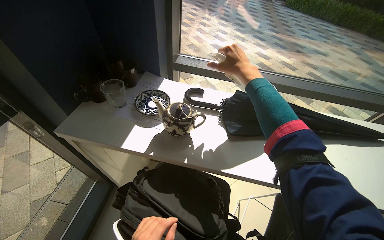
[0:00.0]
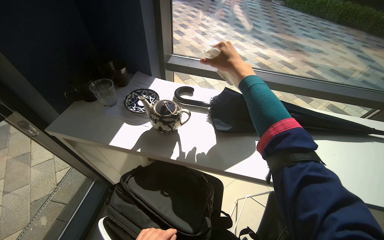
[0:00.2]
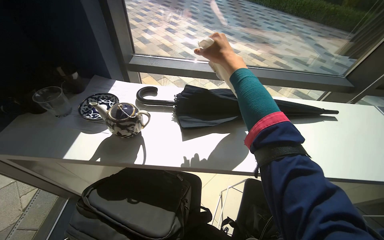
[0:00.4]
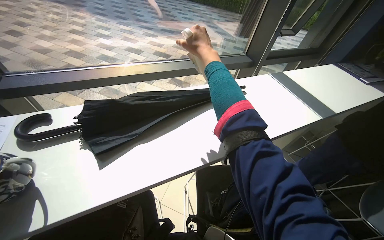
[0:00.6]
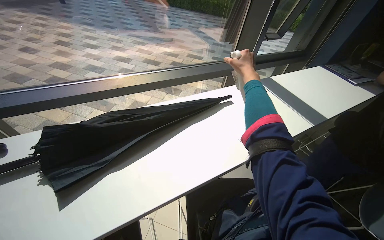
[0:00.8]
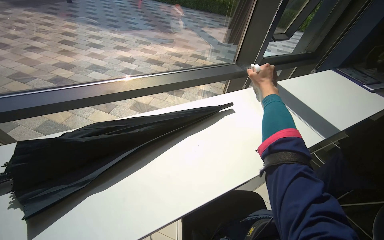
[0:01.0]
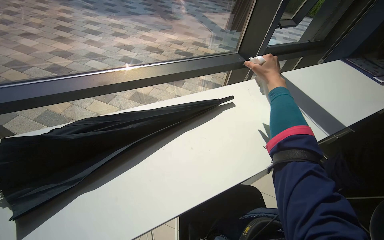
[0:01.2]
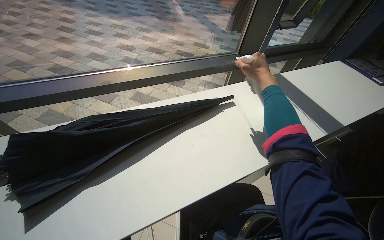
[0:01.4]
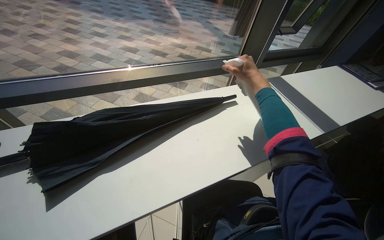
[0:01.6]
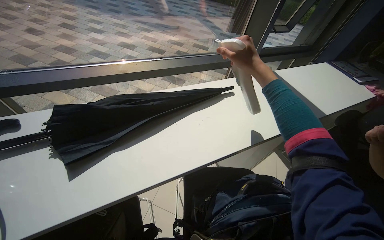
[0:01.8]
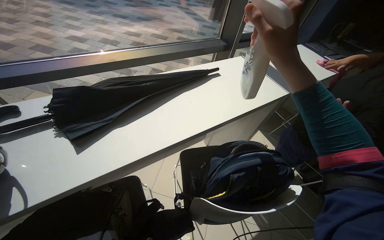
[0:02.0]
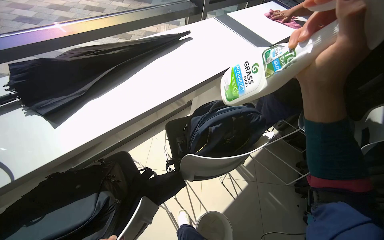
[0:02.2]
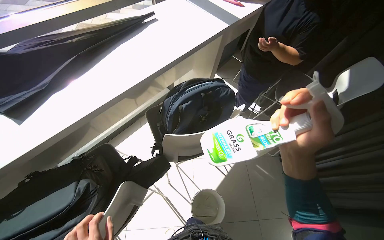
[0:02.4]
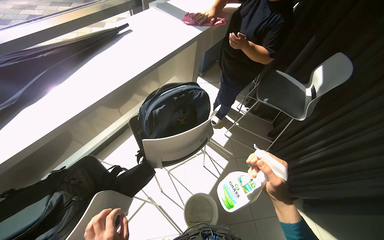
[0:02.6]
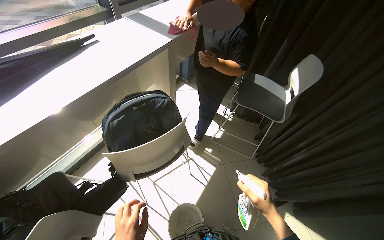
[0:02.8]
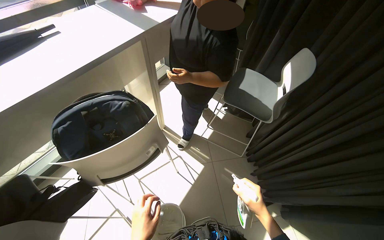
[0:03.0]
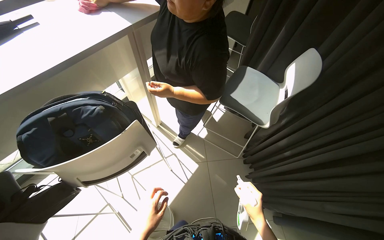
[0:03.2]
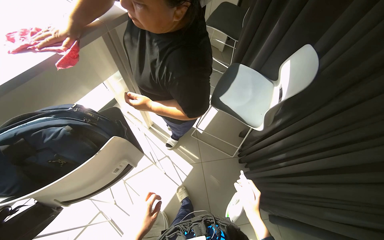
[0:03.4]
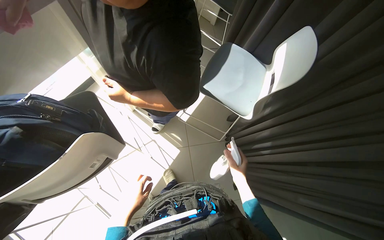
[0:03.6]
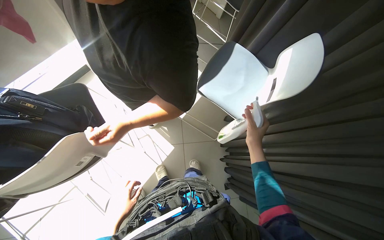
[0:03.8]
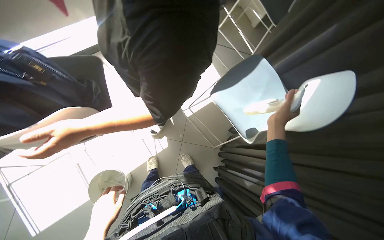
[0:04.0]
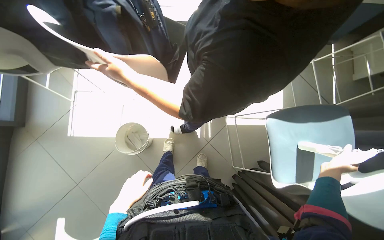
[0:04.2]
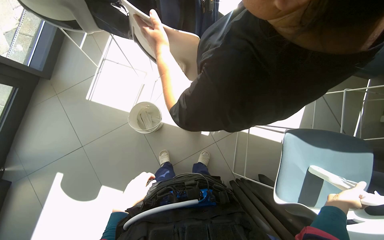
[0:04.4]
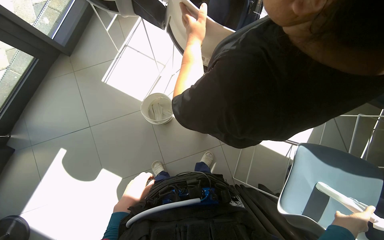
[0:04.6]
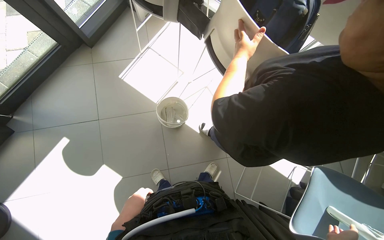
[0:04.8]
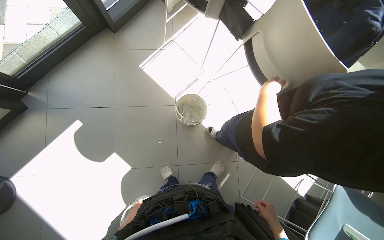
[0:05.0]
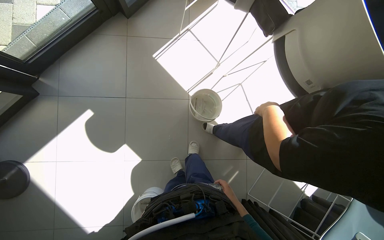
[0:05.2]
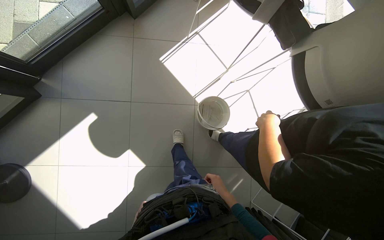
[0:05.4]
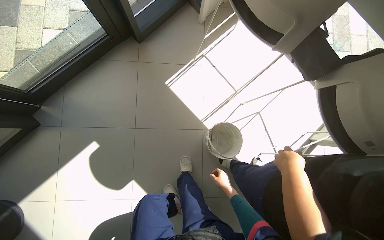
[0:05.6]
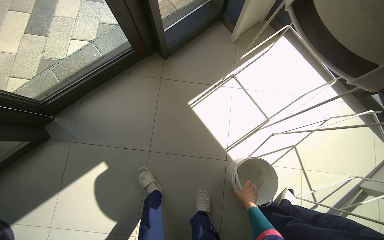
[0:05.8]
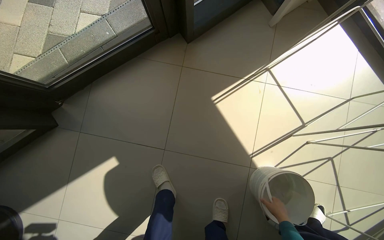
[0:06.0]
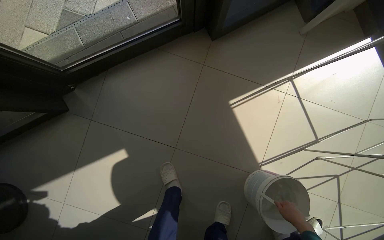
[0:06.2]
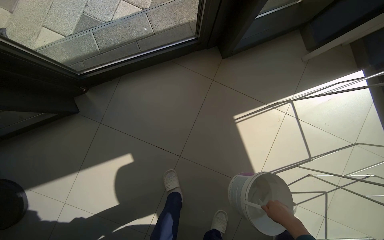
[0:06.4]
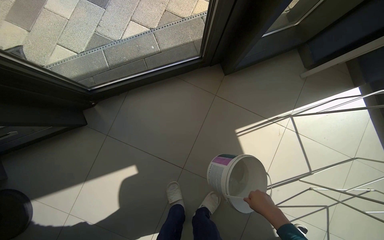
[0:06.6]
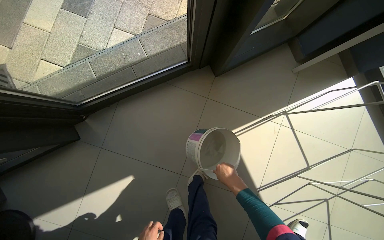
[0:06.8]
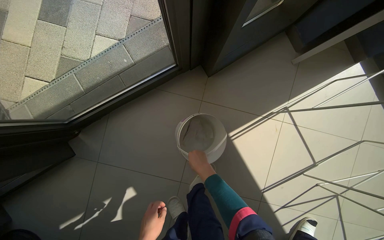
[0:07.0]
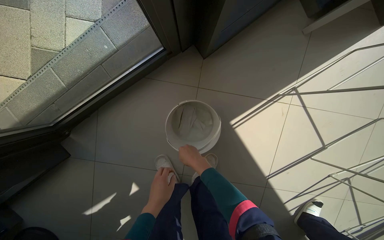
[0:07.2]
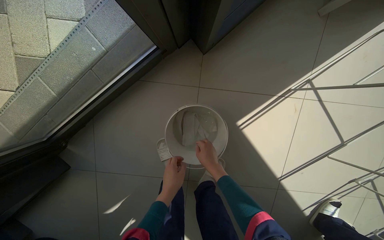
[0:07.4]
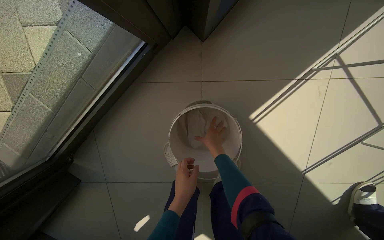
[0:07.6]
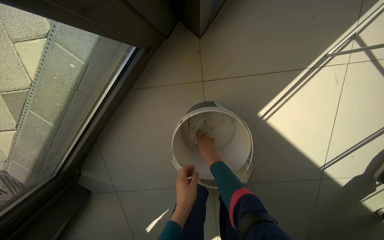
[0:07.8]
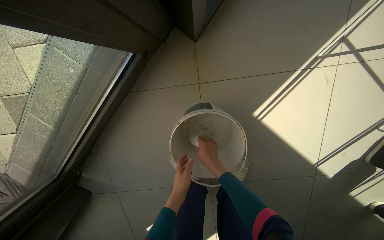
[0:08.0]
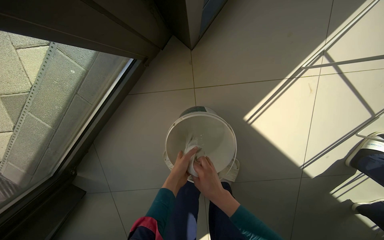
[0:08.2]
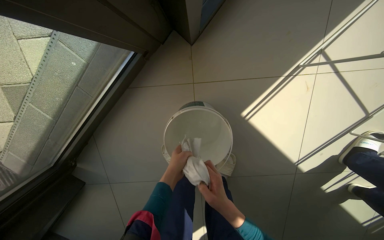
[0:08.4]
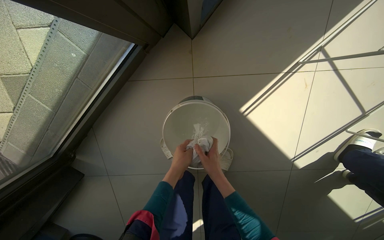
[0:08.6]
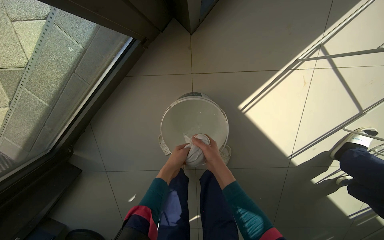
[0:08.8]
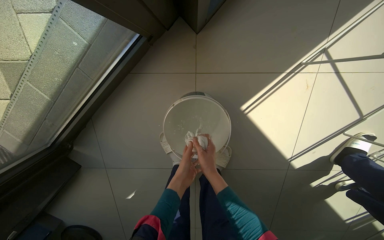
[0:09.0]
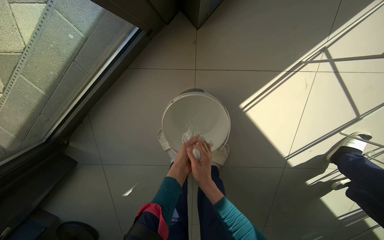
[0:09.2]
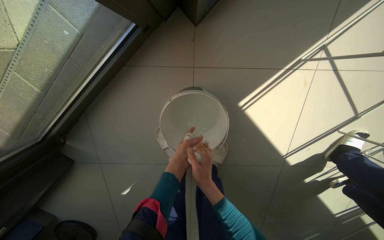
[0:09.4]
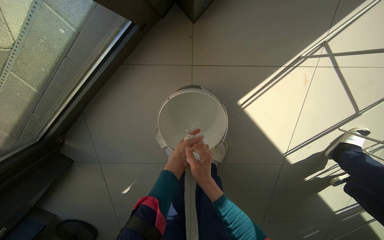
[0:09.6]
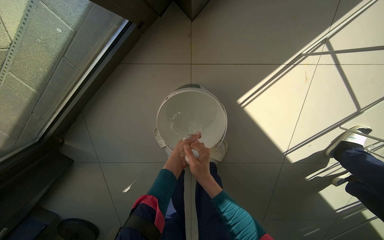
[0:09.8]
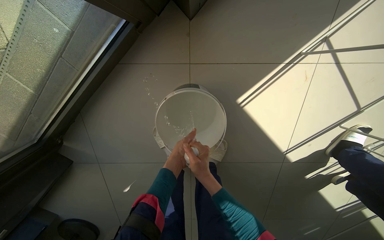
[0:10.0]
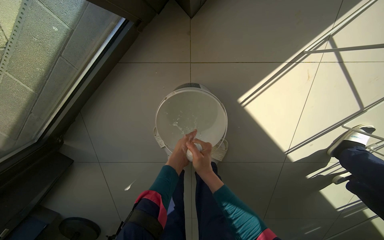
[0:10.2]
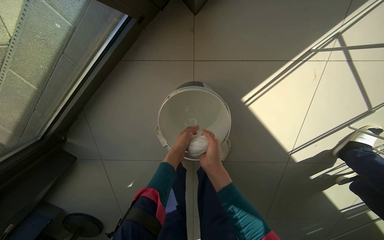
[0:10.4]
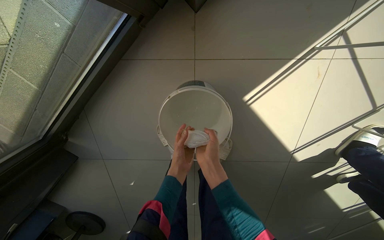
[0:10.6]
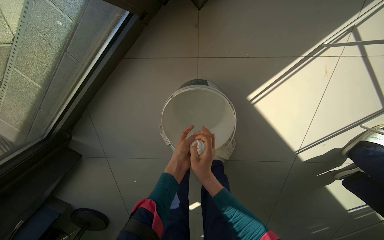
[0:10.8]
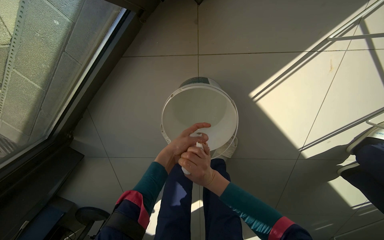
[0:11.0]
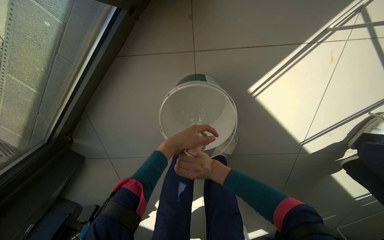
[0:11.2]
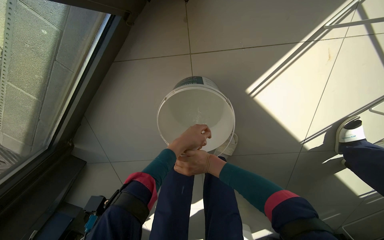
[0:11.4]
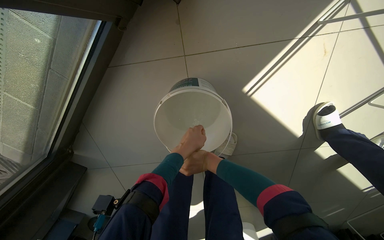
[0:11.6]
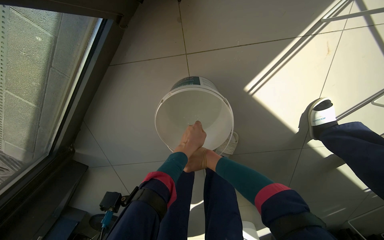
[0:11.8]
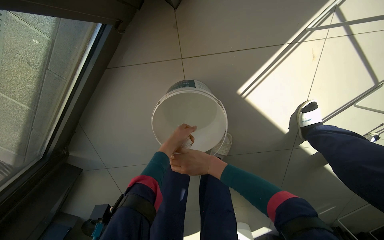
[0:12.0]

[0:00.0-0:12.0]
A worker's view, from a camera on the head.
Job: cleaning windows.
The whole recording: Cleaning window area. The worker picks up a spray bottle, adjusts the window blinds, sprays the window frames, and wipes them with a cloth.
0:00.0 to 0:01.6: The camera is carried approximately 40 cm. The wearer's head swings roughly 35 degrees to the right.
0:01.6 to 0:03.0: The camera is carried some 60 cm. The head rotates approximately 30 degrees to the right.
0:03.0 to 0:04.4: The head rotates about 70 degrees to the left. The wearer looks roughly 20 degrees further downward.
0:04.4 to 0:06.0: The wearer moves about 1 m. The scene turns about 40 degrees clockwise in the picture.
0:06.0 to 0:07.6: The head travels approximately 60 cm. The view tips downward by about 20 degrees.
0:07.6 to 0:09.0: The right hand shifts approximately 15 cm nearer to the camera and down the picture.

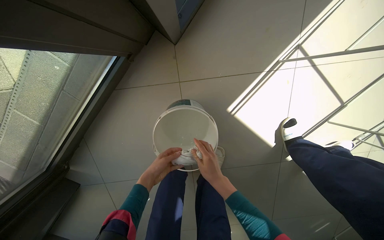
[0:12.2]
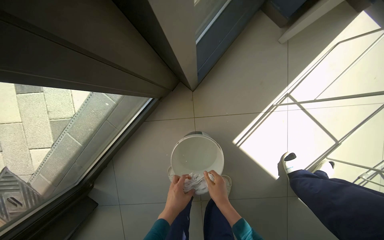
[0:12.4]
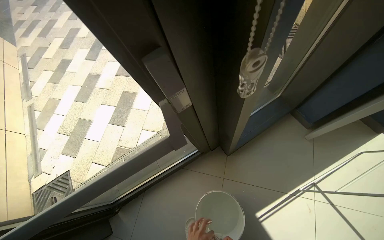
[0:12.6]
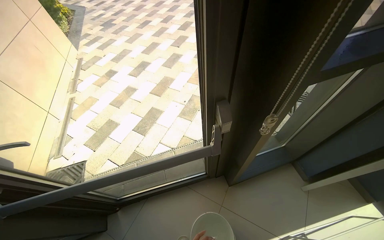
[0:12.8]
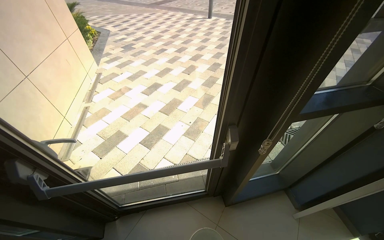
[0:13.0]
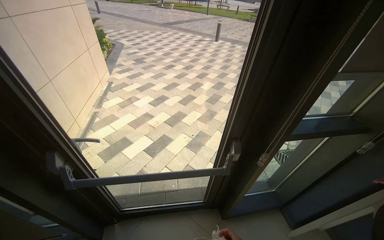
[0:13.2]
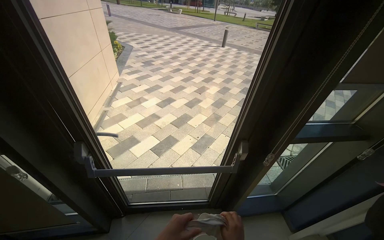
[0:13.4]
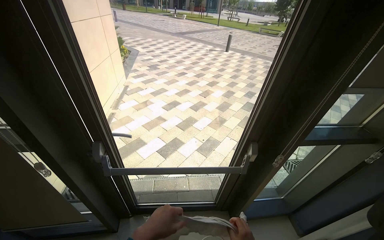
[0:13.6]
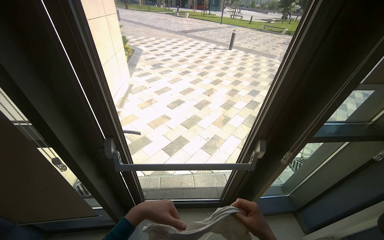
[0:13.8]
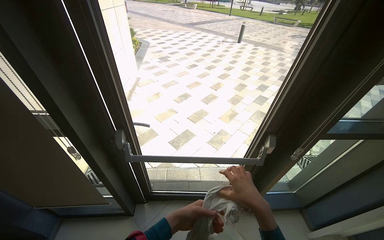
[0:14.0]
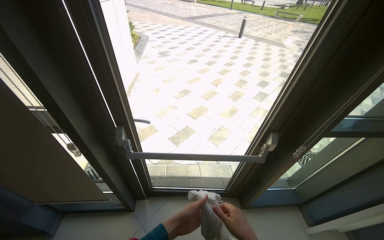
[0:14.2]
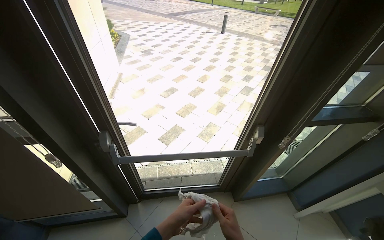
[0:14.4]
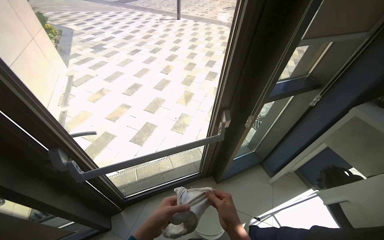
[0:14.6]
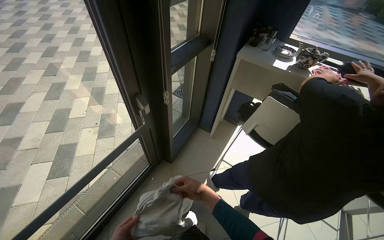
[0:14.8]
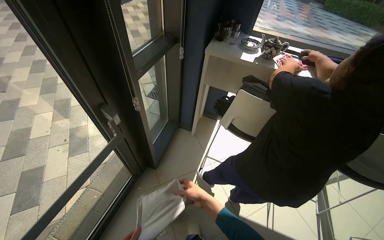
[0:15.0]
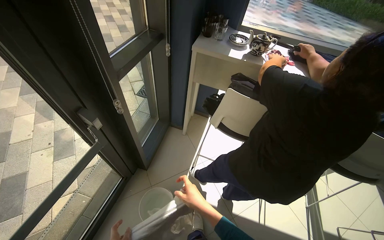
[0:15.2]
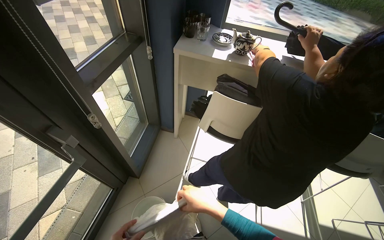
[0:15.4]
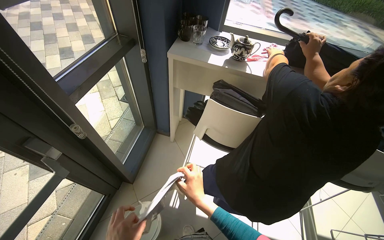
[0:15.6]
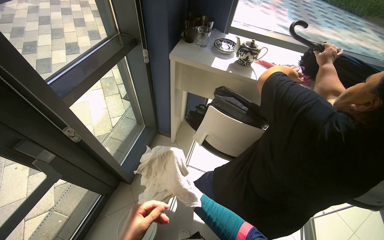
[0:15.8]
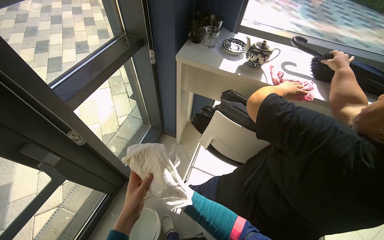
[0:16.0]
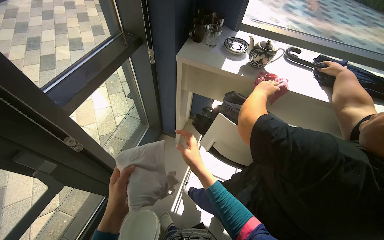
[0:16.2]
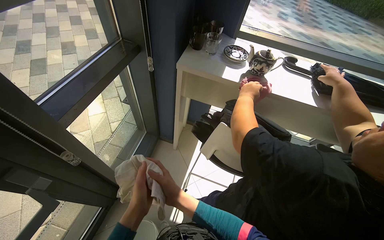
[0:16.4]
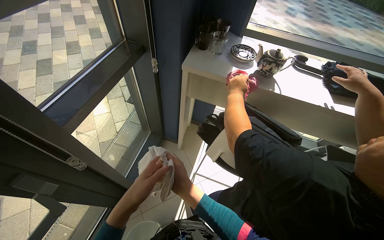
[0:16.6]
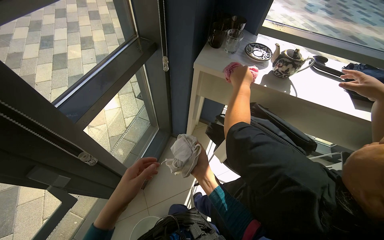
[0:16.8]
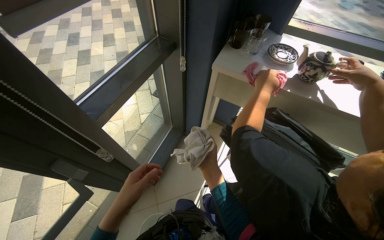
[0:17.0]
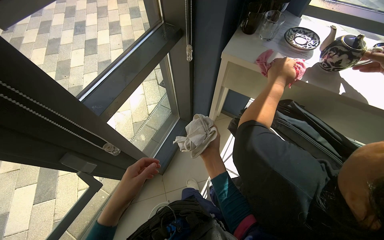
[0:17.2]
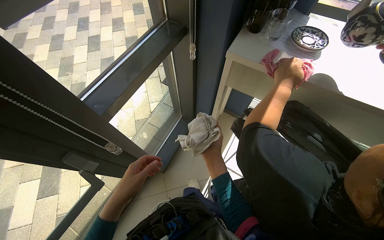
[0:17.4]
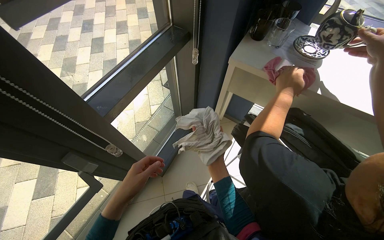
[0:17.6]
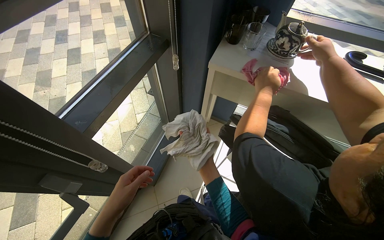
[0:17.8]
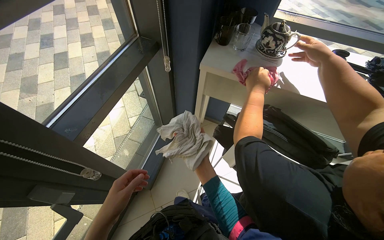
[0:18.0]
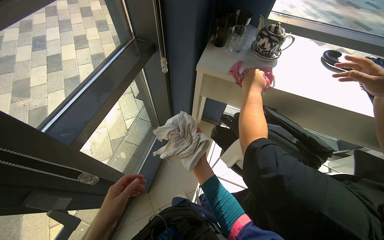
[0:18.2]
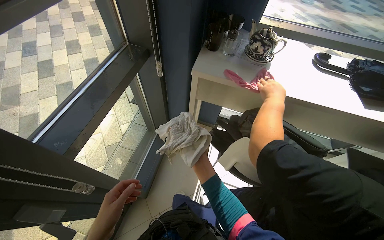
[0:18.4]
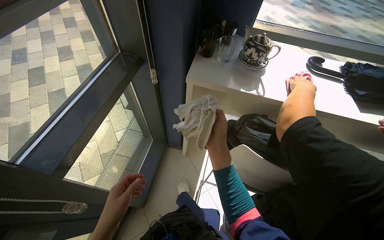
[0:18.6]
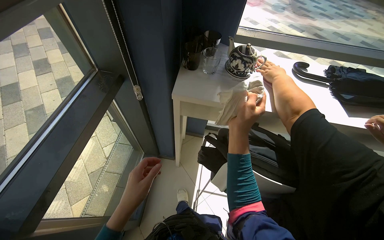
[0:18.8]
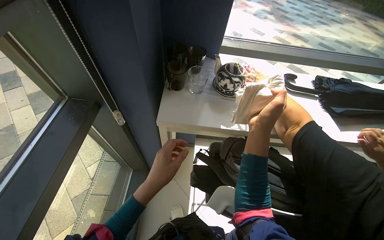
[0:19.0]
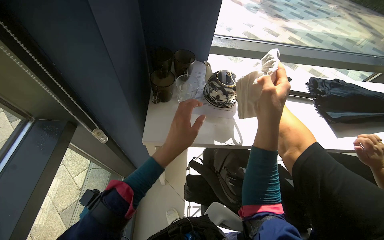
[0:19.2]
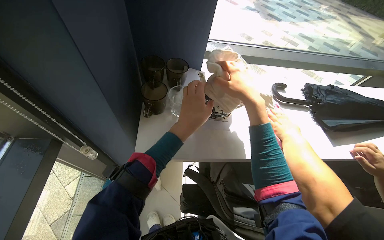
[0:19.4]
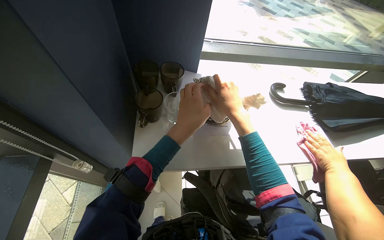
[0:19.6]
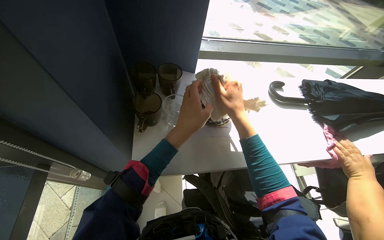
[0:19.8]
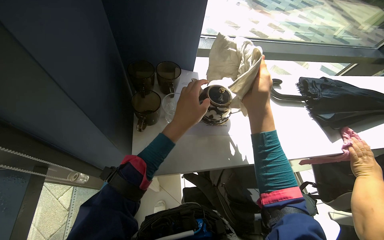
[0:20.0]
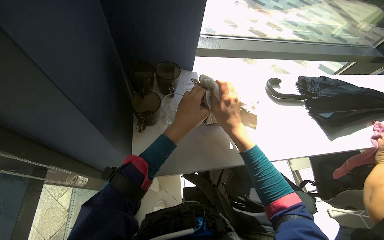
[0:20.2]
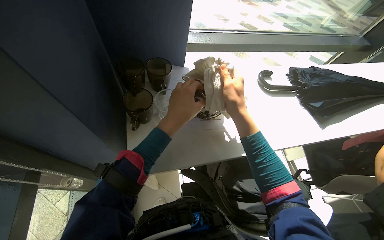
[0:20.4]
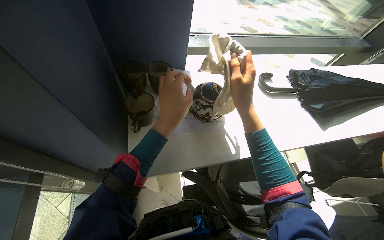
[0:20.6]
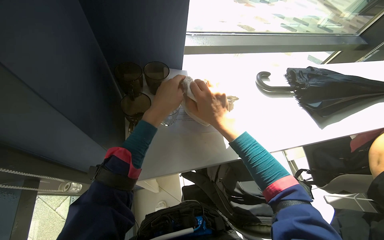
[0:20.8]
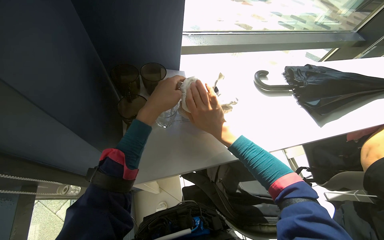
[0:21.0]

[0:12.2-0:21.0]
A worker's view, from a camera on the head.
Job: cleaning windows.
The whole recording: Cleaning window area. The worker picks up a spray bottle, adjusts the window blinds, sprays the window frames, and wipes them with a cloth.
0:12.2 to 0:13.6: The wearer moves some 1 m. The wearer looks about 55 degrees further to the left. The wearer looks some 65 degrees further upward.
0:13.6 to 0:15.2: The head turns to the right by approximately 40 degrees. The wearer looks approximately 15 degrees further downward.
0:15.2 to 0:16.6: The right hand moves up the picture, approximately 30 cm.
0:16.6 to 0:18.0: The left hand shifts roughly 10 cm to the left.
0:18.0 to 0:19.6: The camera is carried roughly 40 cm. The head rotates roughly 25 degrees to the right.
0:19.6 to 0:21.0: The hands stay close to where they were, moving slightly.
